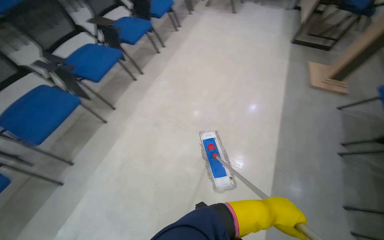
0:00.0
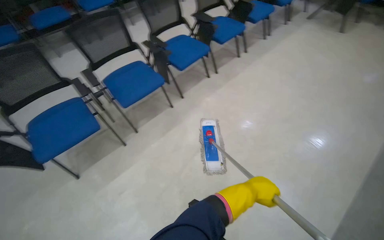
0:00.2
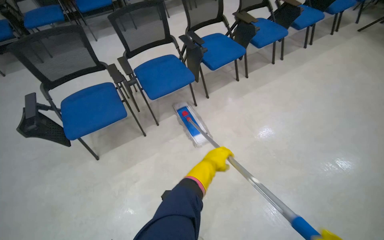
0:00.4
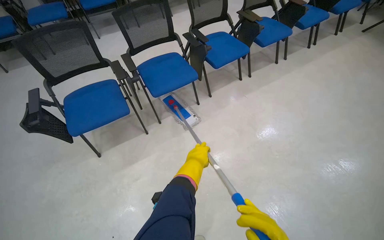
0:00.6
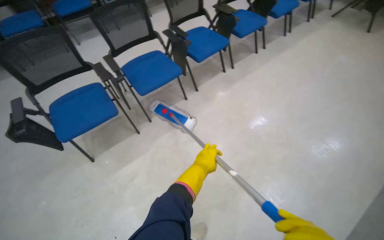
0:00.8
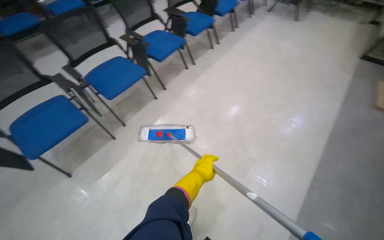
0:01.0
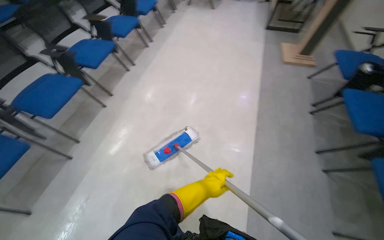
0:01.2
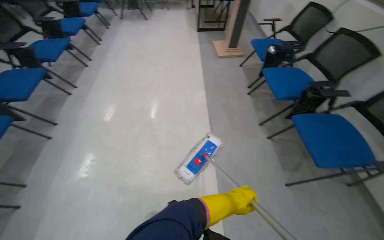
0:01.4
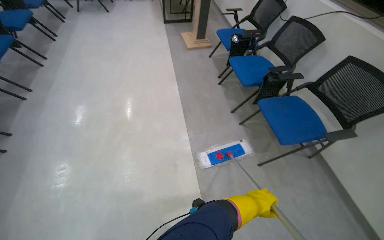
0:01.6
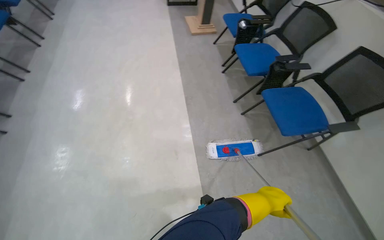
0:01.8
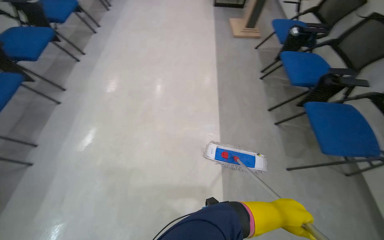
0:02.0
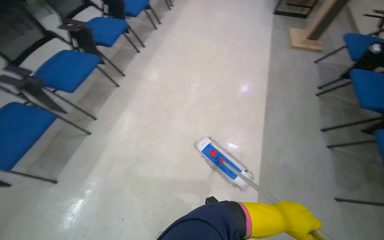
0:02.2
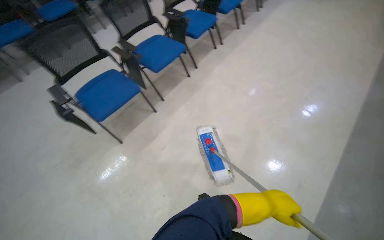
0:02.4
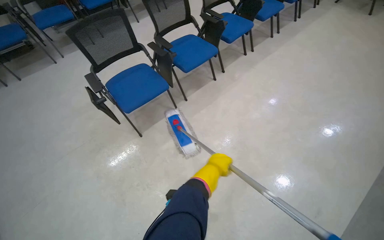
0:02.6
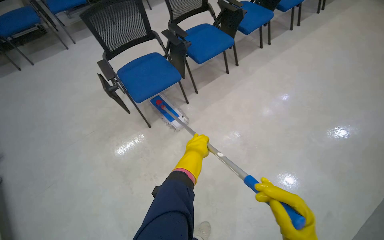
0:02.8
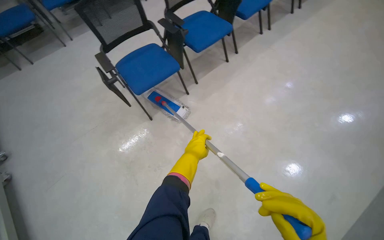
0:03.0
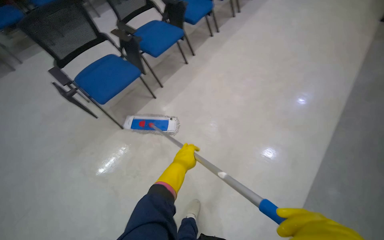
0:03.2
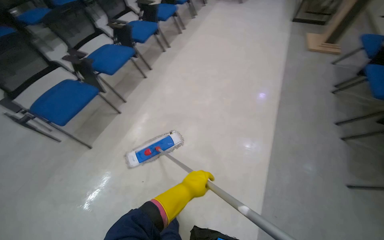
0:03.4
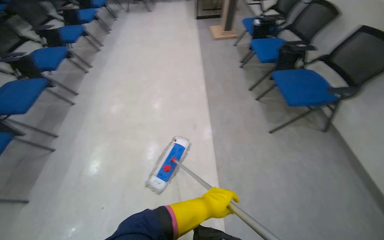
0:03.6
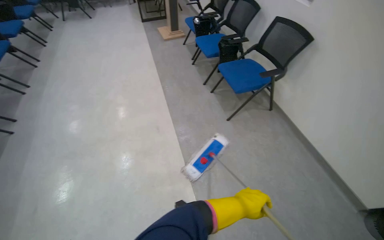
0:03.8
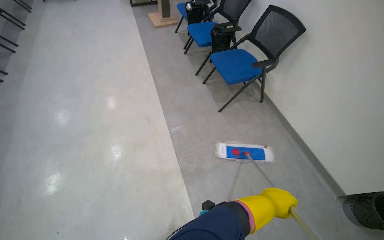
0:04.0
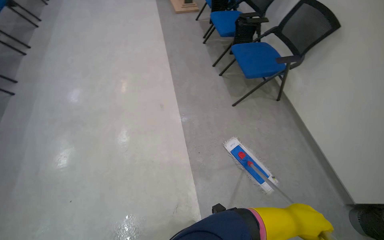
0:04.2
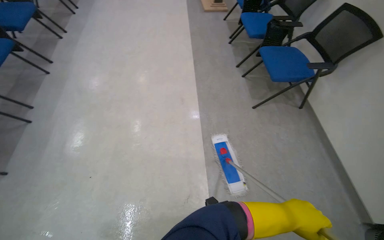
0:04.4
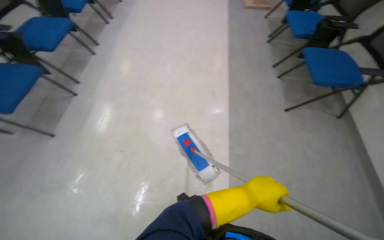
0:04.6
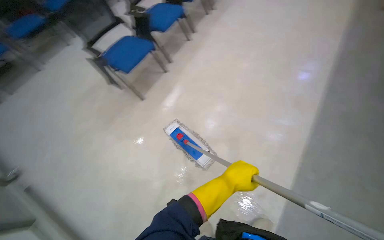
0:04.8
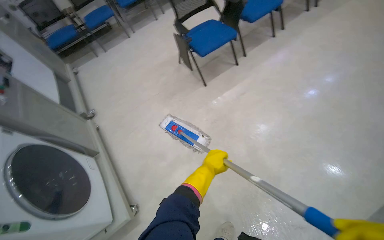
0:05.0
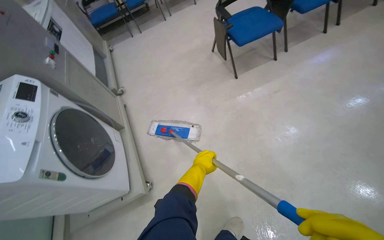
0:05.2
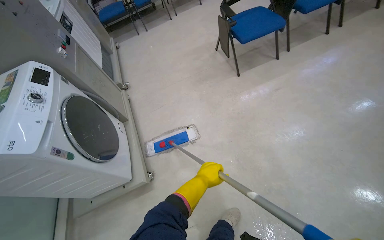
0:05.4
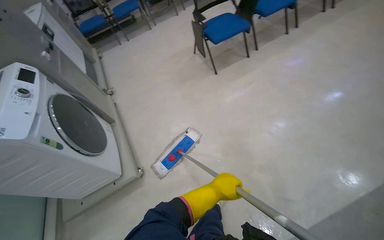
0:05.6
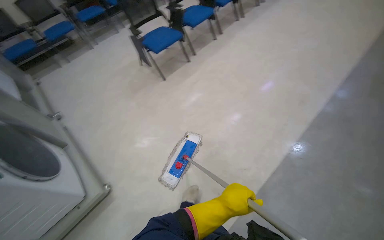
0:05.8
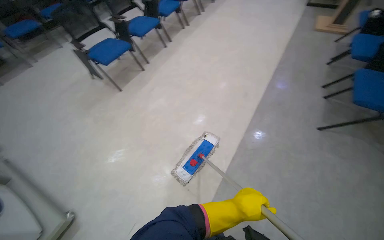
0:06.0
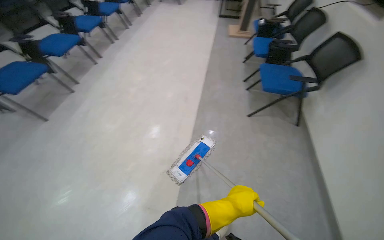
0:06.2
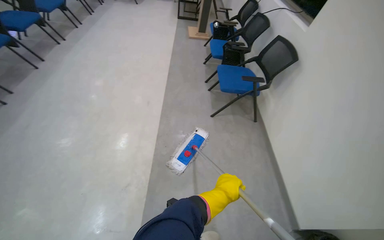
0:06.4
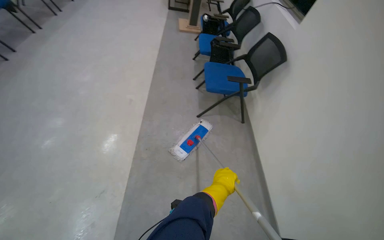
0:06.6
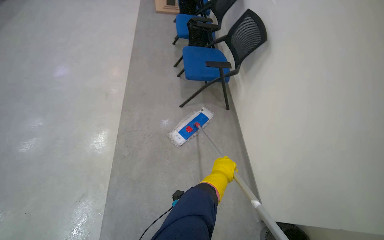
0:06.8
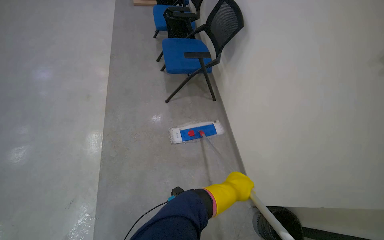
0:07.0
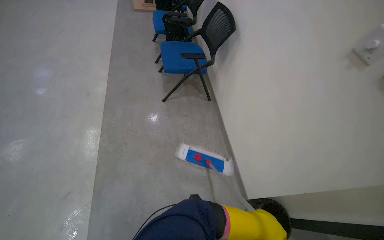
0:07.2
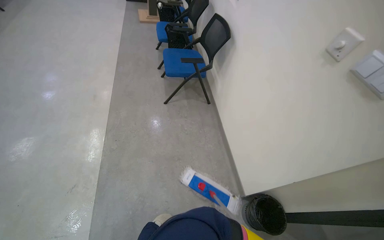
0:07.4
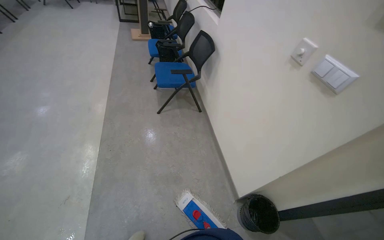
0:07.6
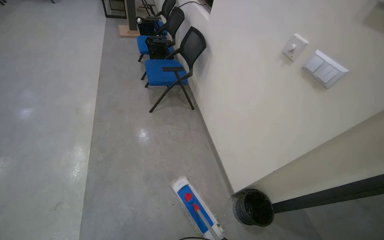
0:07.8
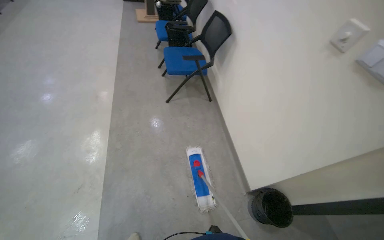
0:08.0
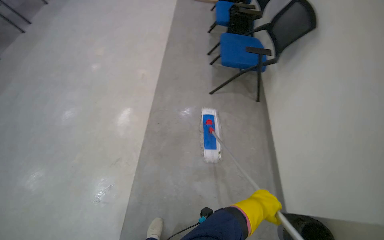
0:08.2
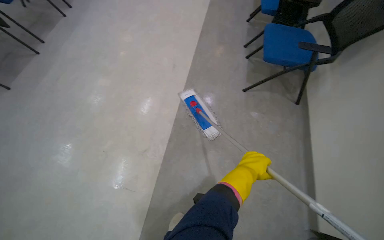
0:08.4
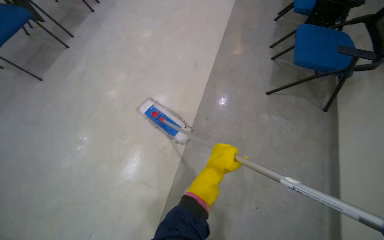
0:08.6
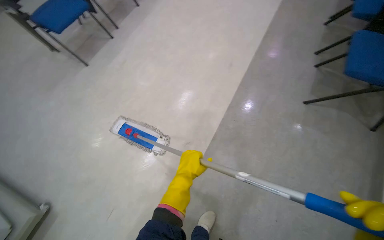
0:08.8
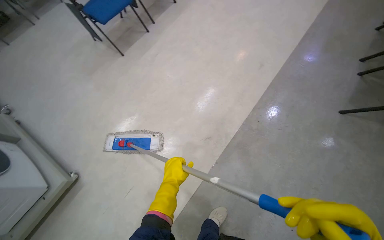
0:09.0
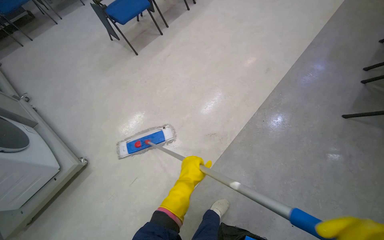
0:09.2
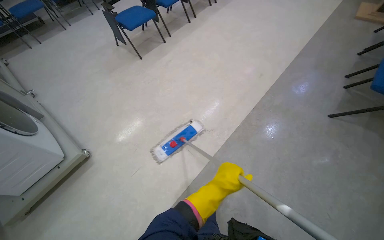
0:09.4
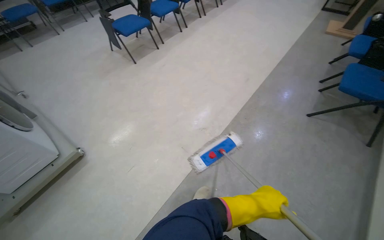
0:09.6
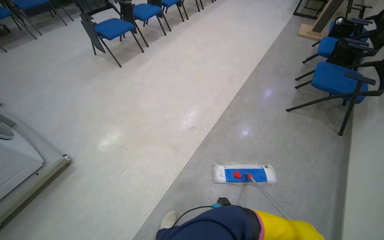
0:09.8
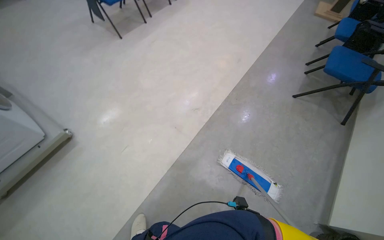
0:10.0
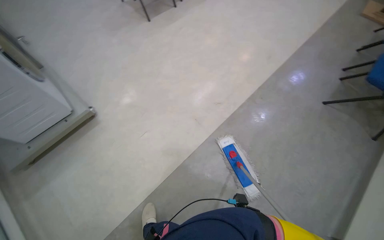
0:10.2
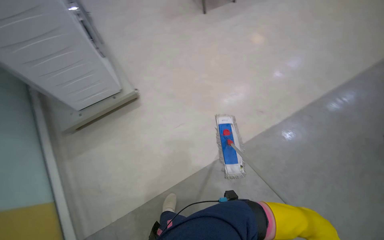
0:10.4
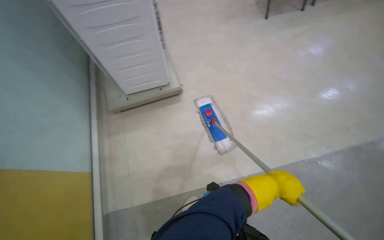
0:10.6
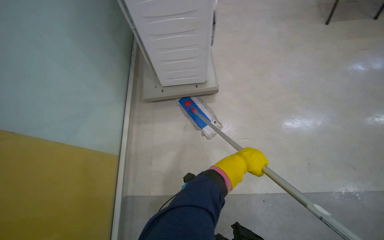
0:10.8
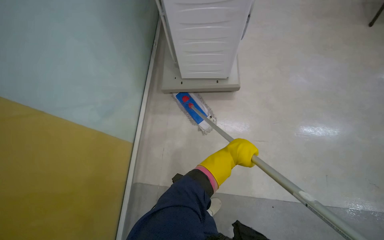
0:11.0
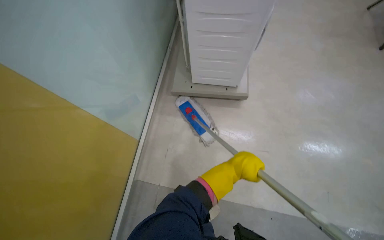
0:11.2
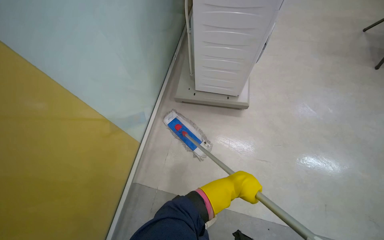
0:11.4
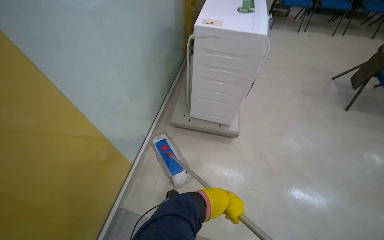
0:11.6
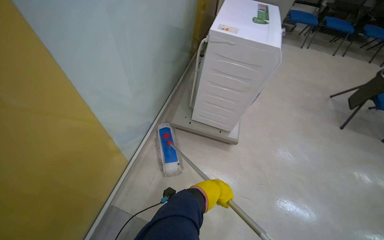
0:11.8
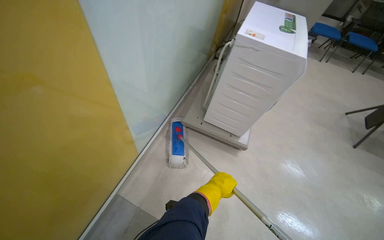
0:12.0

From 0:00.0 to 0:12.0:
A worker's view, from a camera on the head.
Job: mopping floor.
The whole recording: Mopping room floor. The worker prepares the mop and then mops the floor of the room.
From 0:00.0 to 0:01.6: The head travels approximately 60 cm. The wearer's head swings approximately 35 degrees to the right.
From 0:01.6 to 0:03.0: The head travels some 60 cm. The wearer looks roughly 45 degrees further to the left.
From 0:03.0 to 0:04.4: The head travels approximately 60 cm. The head turns to the right by roughly 55 degrees.
From 0:04.4 to 0:06.0: The wearer moves some 50 cm. The head rotates some 40 degrees to the left.
From 0:06.0 to 0:07.6: The camera is carried roughly 50 cm. The wearer's head swings roughly 45 degrees to the right.
From 0:07.6 to 0:09.0: The camera is carried about 40 cm. The head rotates some 55 degrees to the left. The wearer looks about 15 degrees further downward.
From 0:09.0 to 0:10.4: The camera travels roughly 70 cm. The scene rotates clockwise by about 25 degrees.

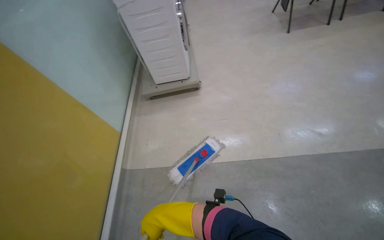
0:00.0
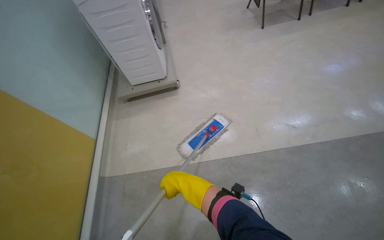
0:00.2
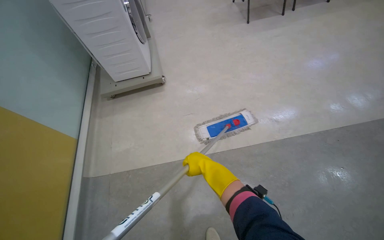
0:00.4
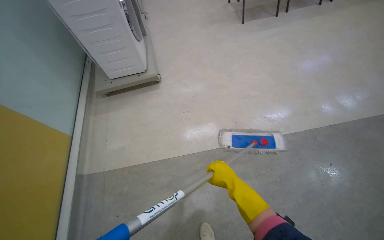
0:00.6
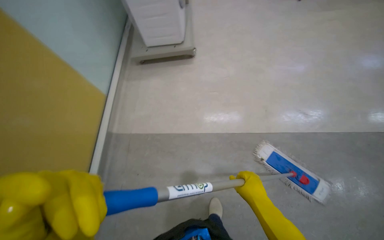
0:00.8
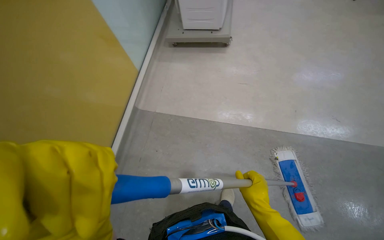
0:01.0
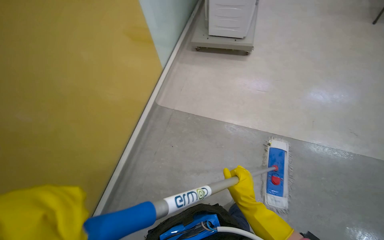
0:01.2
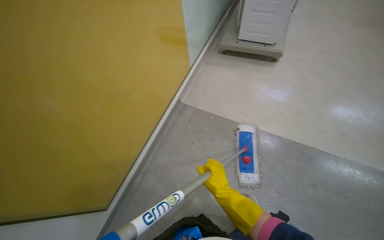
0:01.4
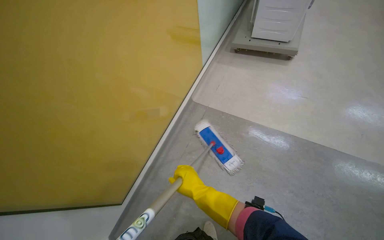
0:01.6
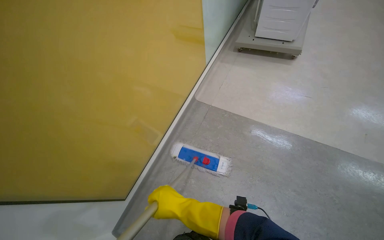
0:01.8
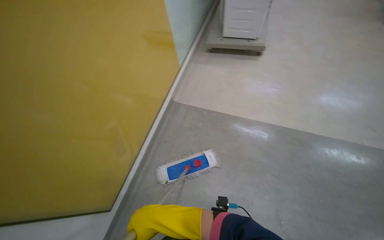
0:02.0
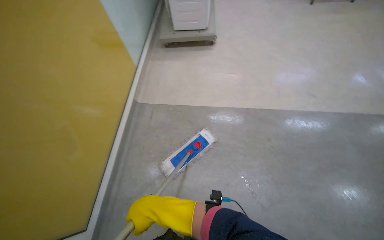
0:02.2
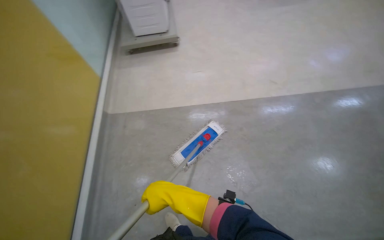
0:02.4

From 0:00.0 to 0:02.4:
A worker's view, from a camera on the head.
Job: mopping floor.
The whole recording: Mopping room floor. The worker prepares the mop and then mops the floor of the room.
From 0:00.0 to 0:01.2: The view tilts roughly 15 degrees downward.
From 0:01.2 to 0:02.4: The head rotates roughly 20 degrees to the right.

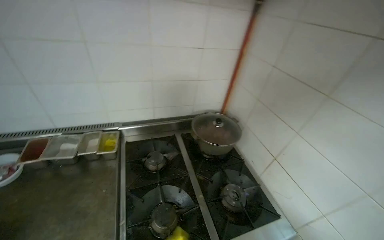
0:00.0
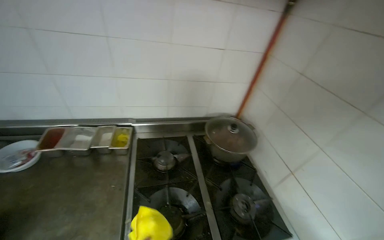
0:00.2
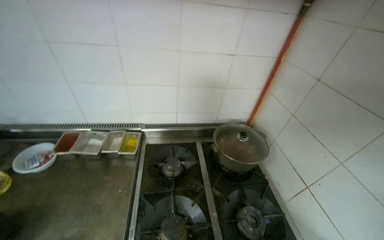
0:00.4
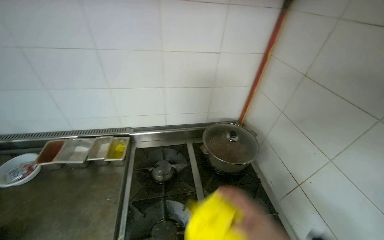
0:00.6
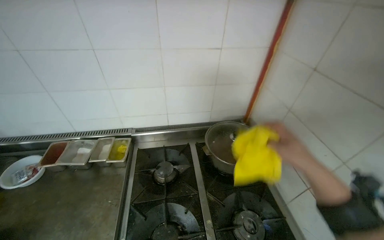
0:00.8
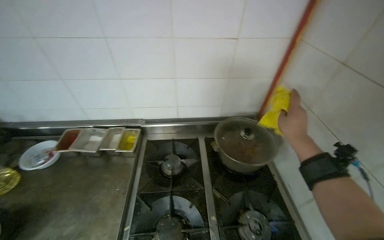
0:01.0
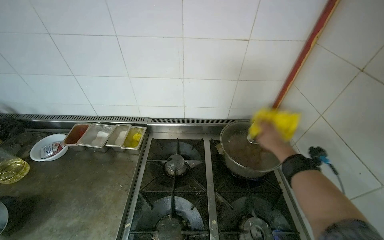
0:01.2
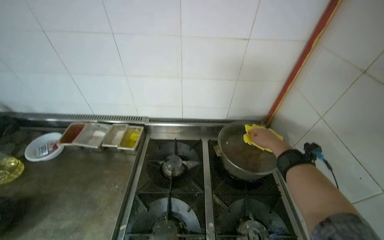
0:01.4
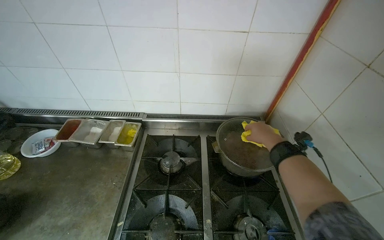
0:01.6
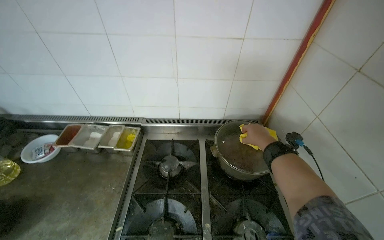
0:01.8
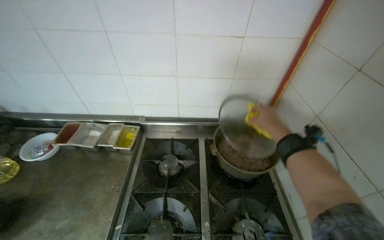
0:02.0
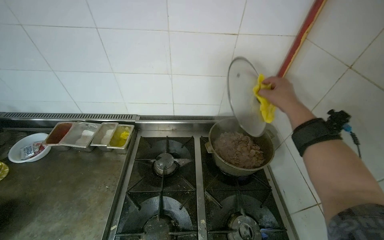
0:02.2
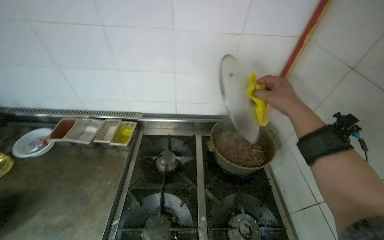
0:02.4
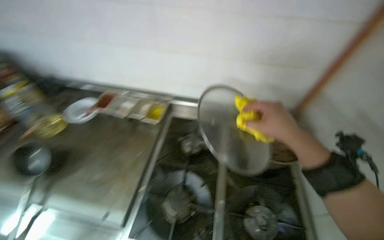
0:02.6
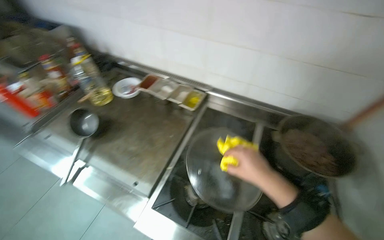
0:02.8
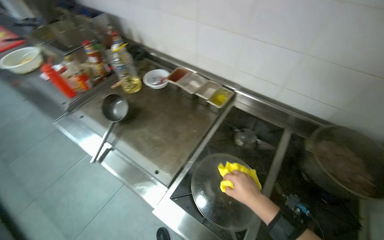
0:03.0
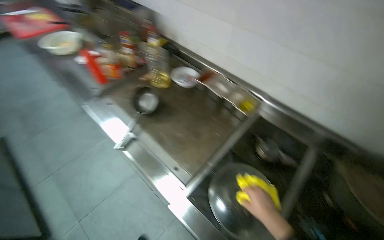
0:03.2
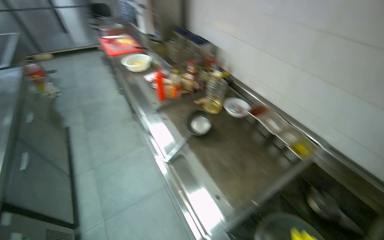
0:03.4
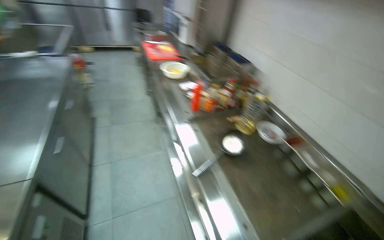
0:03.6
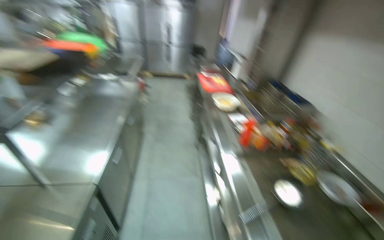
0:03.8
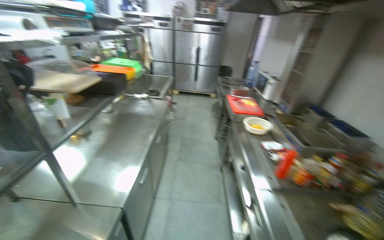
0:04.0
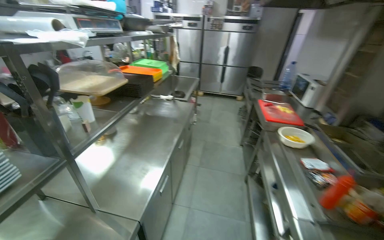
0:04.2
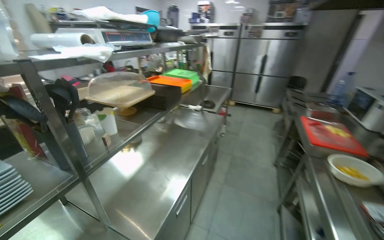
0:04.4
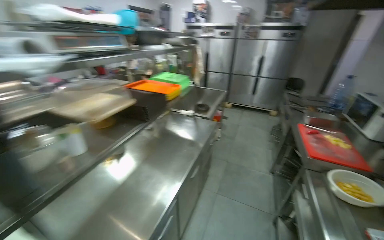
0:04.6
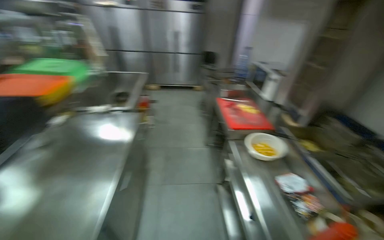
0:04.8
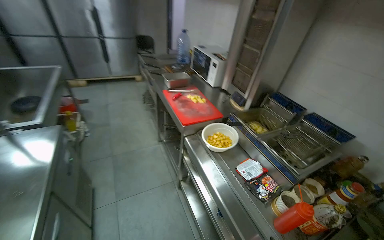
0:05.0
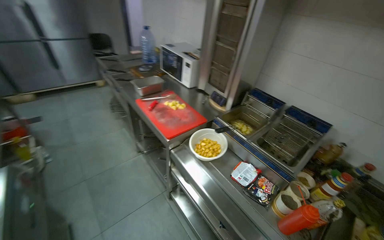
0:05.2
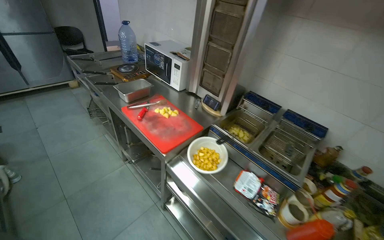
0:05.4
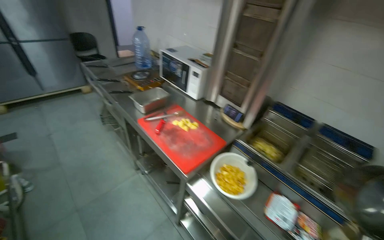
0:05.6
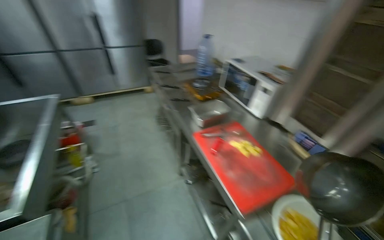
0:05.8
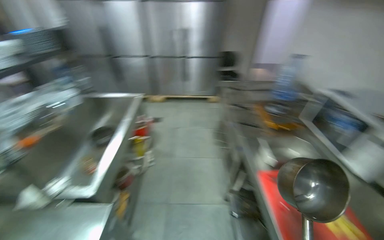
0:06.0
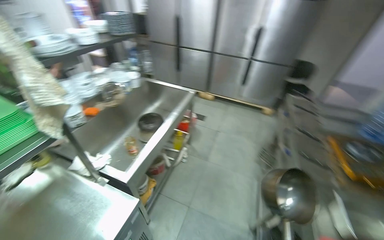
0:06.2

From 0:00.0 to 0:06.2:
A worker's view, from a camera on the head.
Job: preparing food.
The whole recording: Adding water to pot on stove. The worker removes a lid, fills a ladle with water, and pours it into a pot on the stove.
From 0:00.0 to 0:01.6: The view swings about 15 degrees to the left.
From 0:01.6 to 0:03.2: The head turns to the left by approximately 40 degrees.
From 0:03.2 to 0:04.6: The camera is carried roughly 90 cm. The head turns to the left by approximately 70 degrees. The camera pitches upward, by approximately 30 degrees.
From 0:04.6 to 0:06.2: The head travels approximately 1 m. The wearer looks about 15 degrees further downward.
